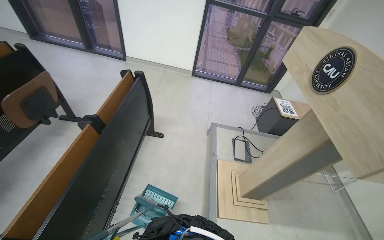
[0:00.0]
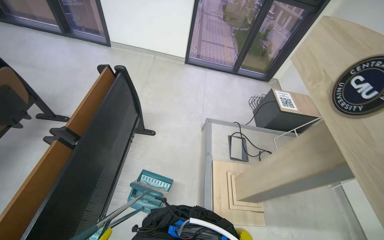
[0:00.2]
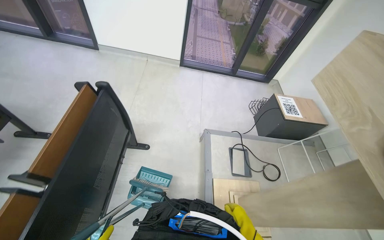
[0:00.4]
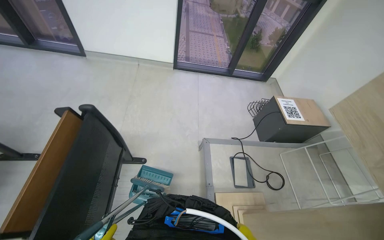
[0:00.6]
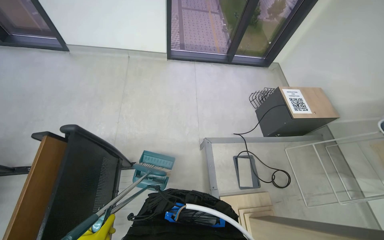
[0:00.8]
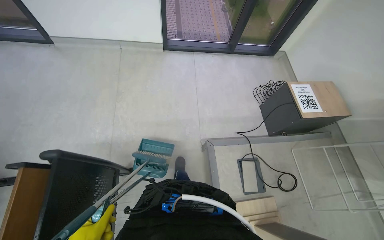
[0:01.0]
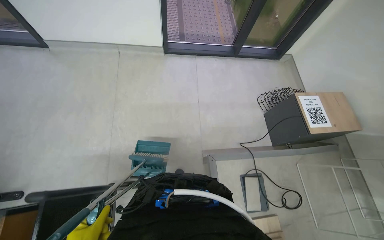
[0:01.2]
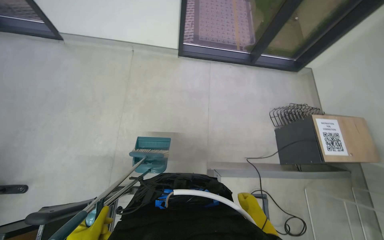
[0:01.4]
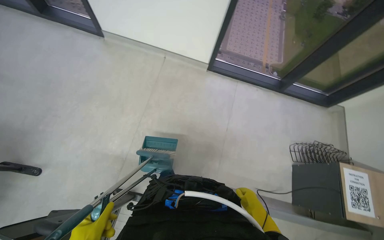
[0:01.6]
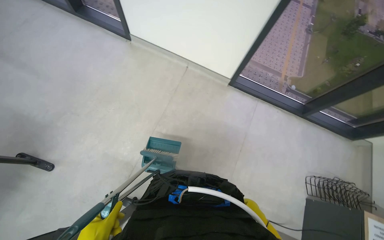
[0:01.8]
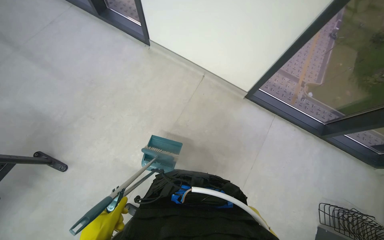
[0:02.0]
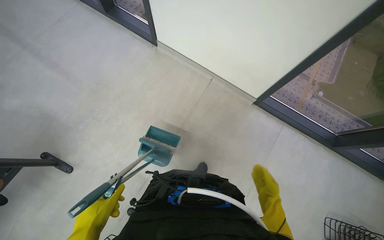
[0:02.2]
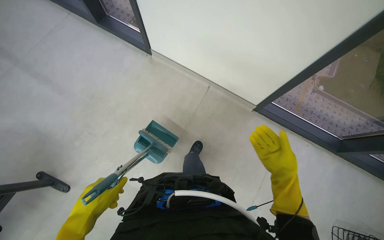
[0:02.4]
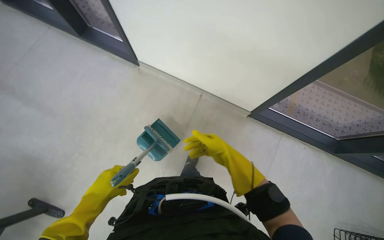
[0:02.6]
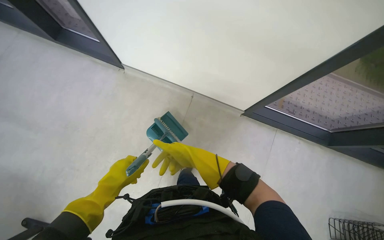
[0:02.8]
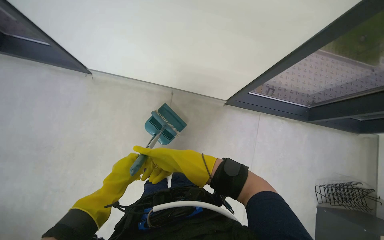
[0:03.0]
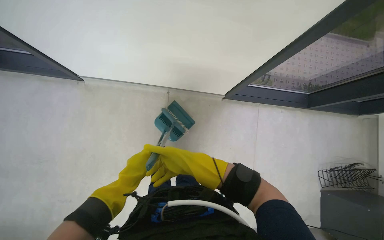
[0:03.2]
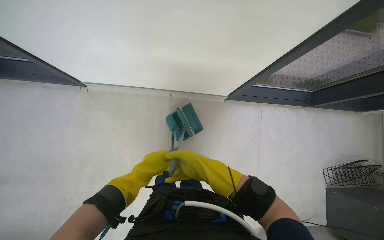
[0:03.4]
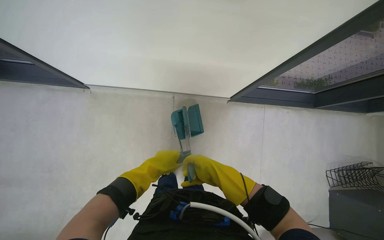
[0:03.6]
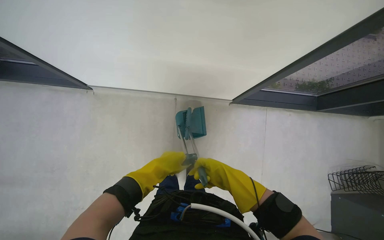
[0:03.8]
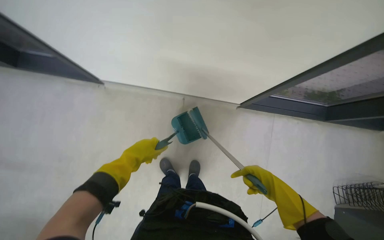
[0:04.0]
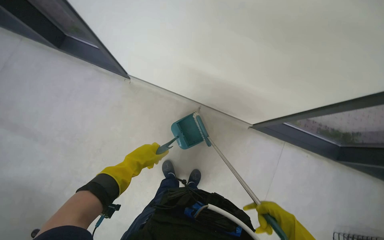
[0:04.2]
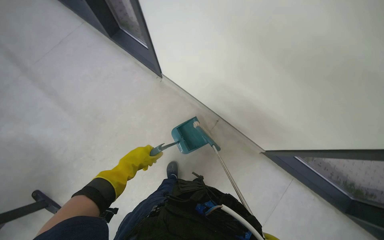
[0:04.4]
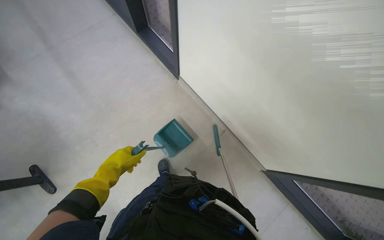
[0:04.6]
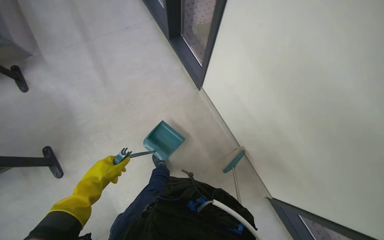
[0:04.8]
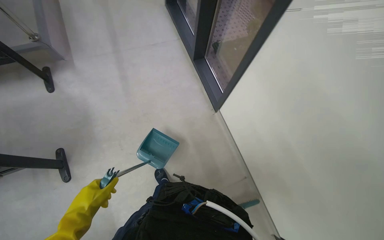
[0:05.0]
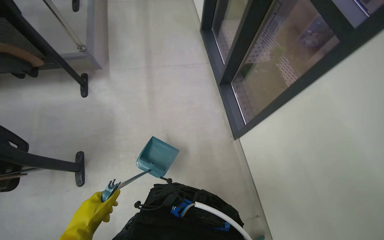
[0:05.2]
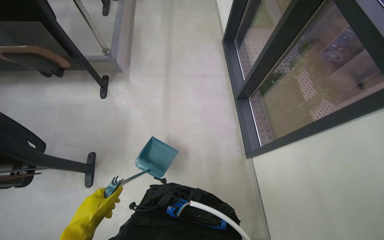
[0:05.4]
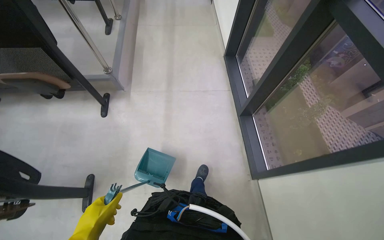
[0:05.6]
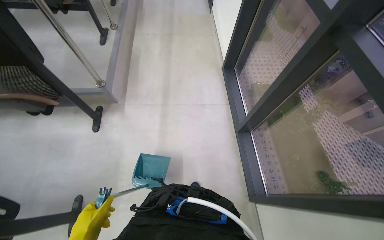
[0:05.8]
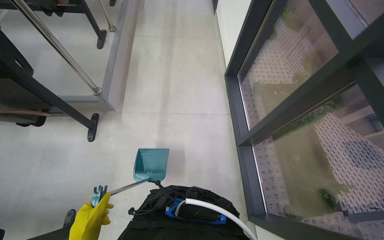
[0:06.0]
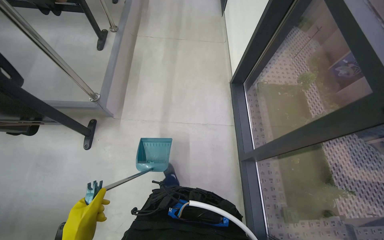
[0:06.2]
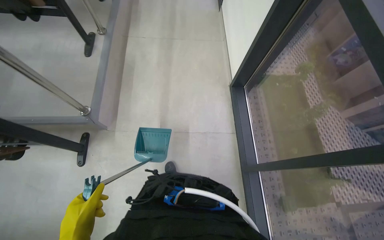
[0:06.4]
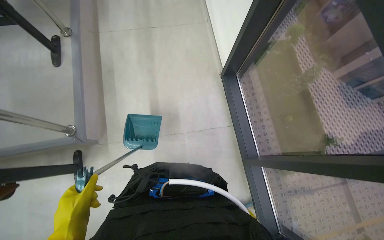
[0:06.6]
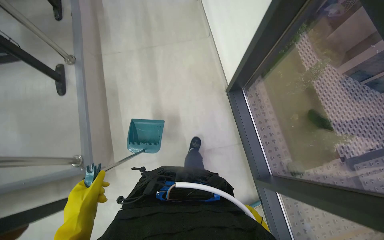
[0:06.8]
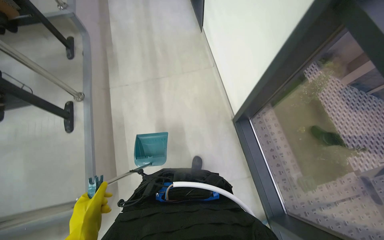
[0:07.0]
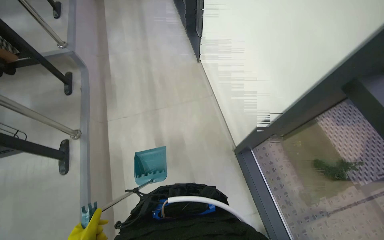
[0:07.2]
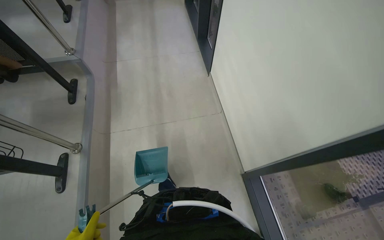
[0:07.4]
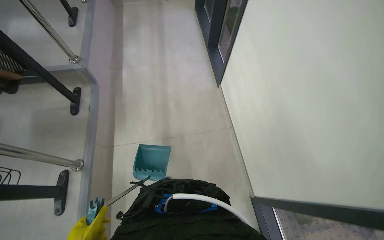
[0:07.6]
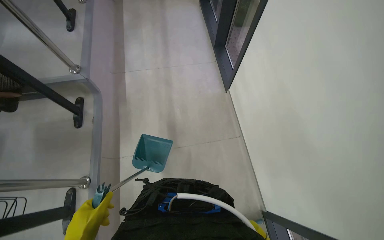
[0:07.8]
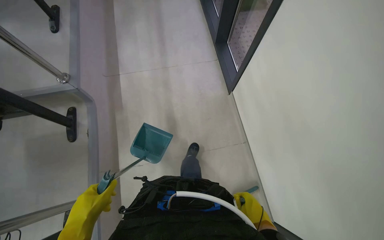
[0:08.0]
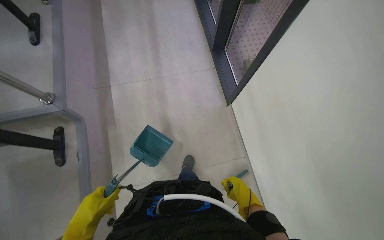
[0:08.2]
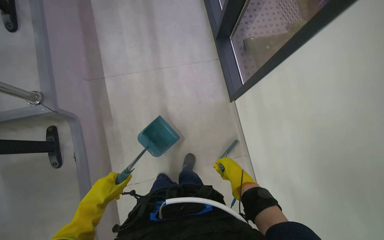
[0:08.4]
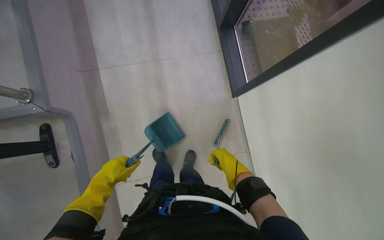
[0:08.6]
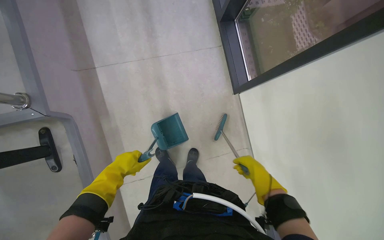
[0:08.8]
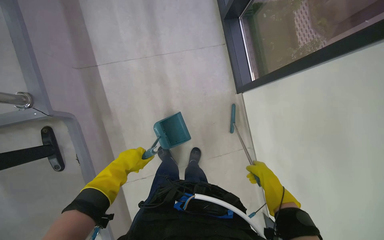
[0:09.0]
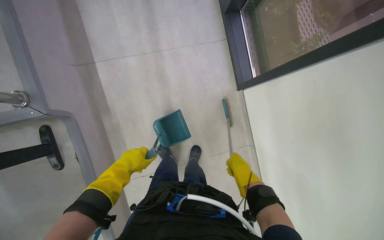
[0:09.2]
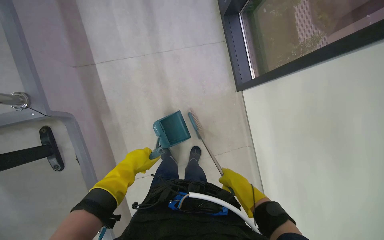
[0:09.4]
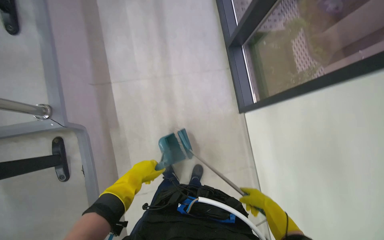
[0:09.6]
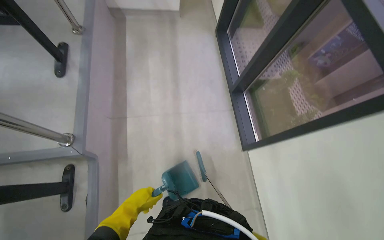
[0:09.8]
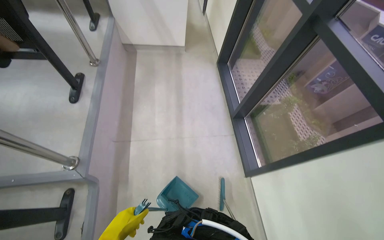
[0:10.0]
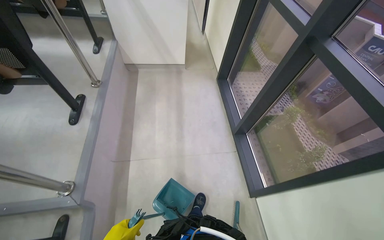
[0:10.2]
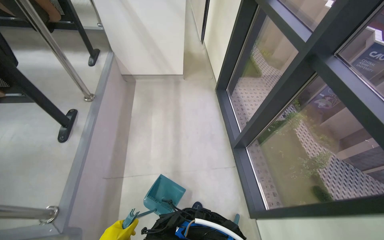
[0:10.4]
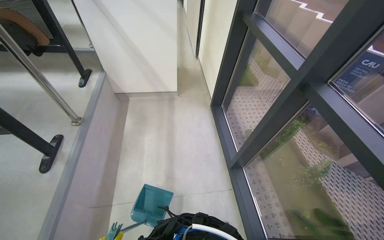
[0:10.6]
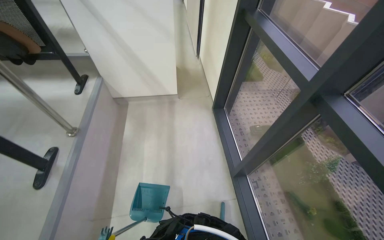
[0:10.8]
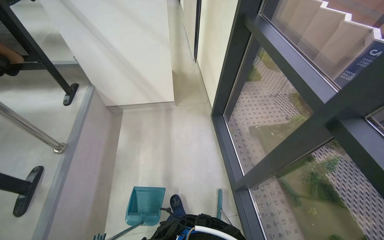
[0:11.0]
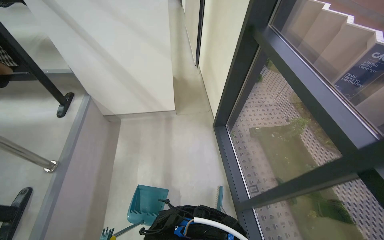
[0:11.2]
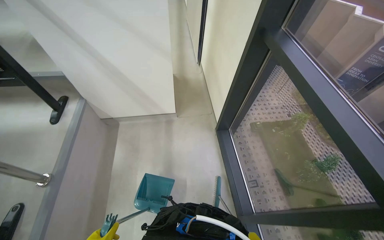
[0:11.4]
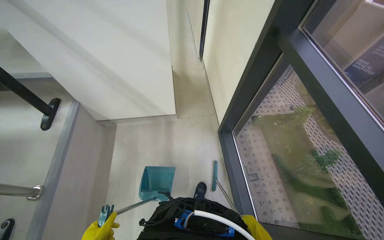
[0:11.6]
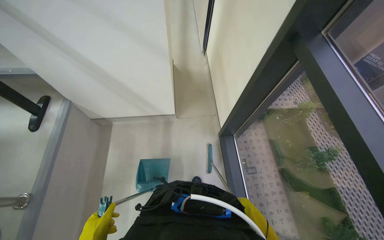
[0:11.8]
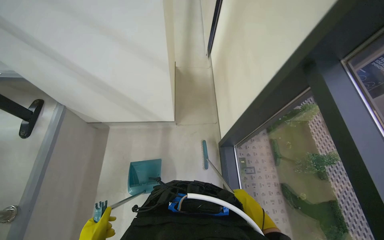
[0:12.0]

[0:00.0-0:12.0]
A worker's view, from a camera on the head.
Job: sweeping floor.
The whole recording: Sweeping lecture hall floor. The worker sweeps the floor of the lecture hall with a dustpan and brush.
0:00.0 to 0:01.6: The camera is carried about 1 m. The camera pitches downward, by about 15 degrees.
0:01.6 to 0:03.0: The camera travels about 40 cm.
0:03.0 to 0:04.4: The left hand moves up the picture, roughly 10 cm.
0:04.4 to 0:06.0: The wearer looks some 40 degrees further to the left. The view tilts roughly 20 degrees upward.
0:06.0 to 0:07.6: The camera is carried roughly 40 cm.
0:07.6 to 0:09.0: The camera travels roughly 80 cm. The wearer looks roughly 25 degrees further downward.
0:09.0 to 0:10.4: The camera pitches upward, by about 35 degrees.
0:10.4 to 0:12.0: The wearer moves roughly 1 m.

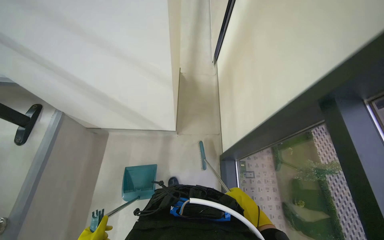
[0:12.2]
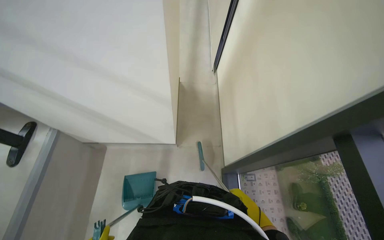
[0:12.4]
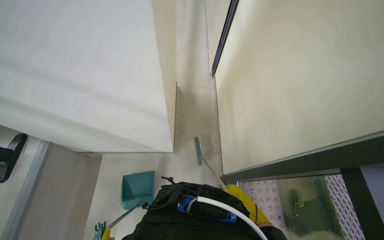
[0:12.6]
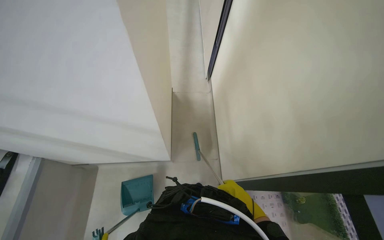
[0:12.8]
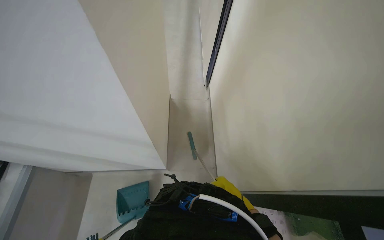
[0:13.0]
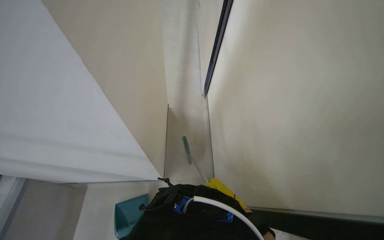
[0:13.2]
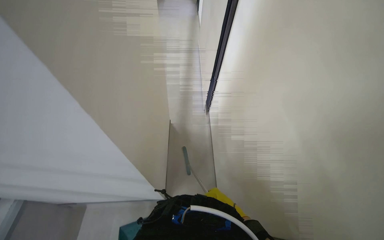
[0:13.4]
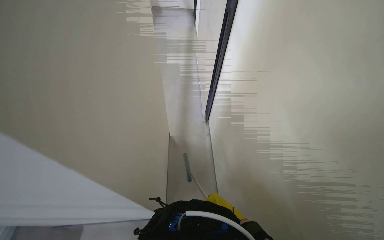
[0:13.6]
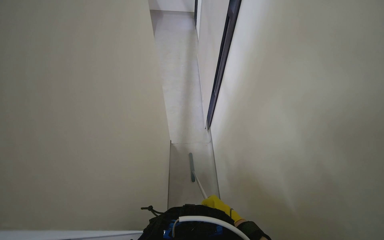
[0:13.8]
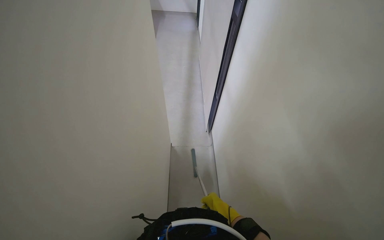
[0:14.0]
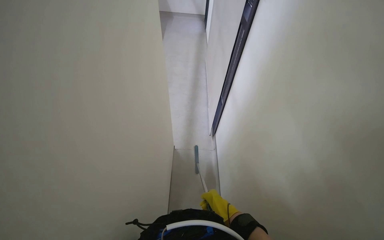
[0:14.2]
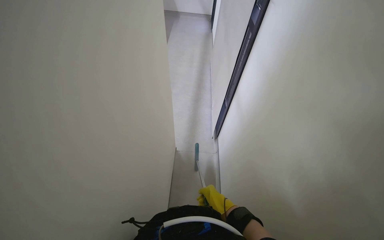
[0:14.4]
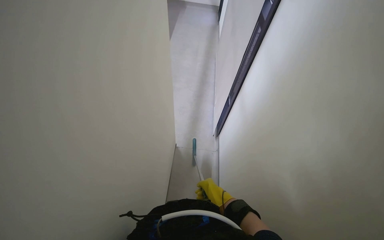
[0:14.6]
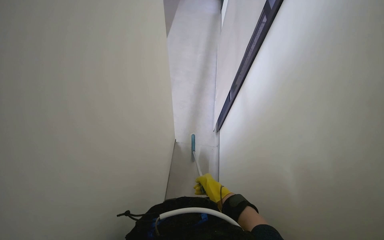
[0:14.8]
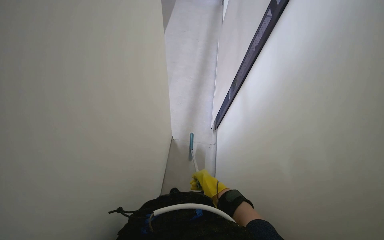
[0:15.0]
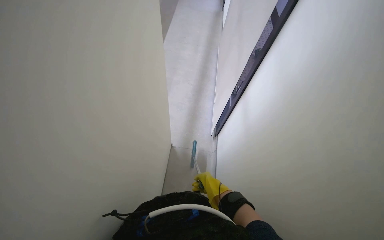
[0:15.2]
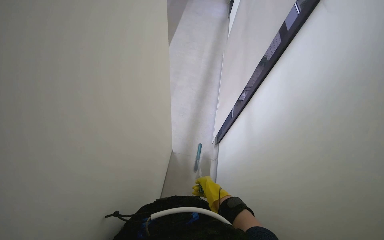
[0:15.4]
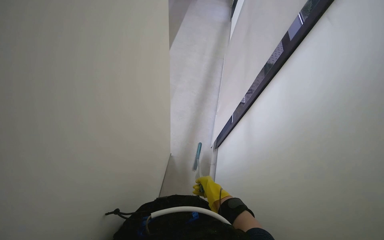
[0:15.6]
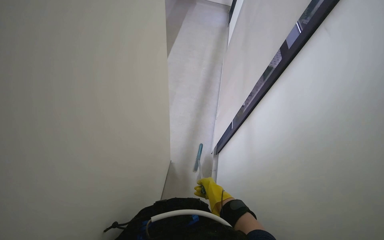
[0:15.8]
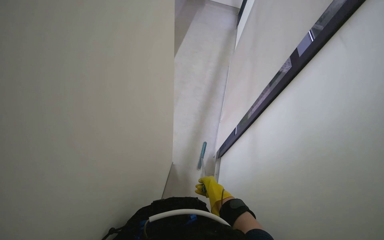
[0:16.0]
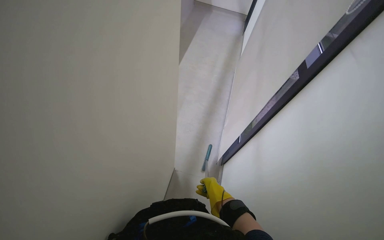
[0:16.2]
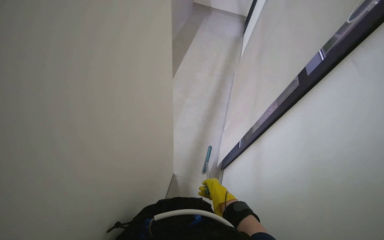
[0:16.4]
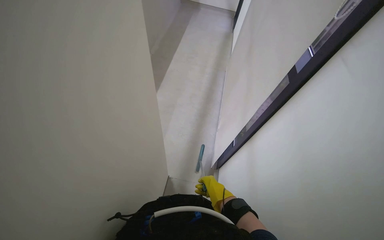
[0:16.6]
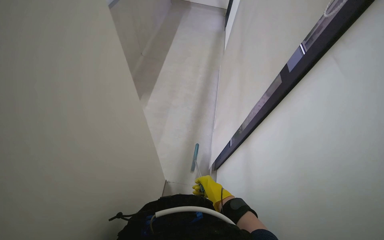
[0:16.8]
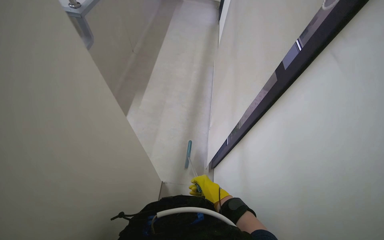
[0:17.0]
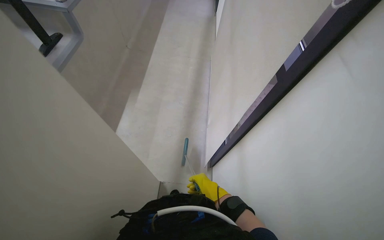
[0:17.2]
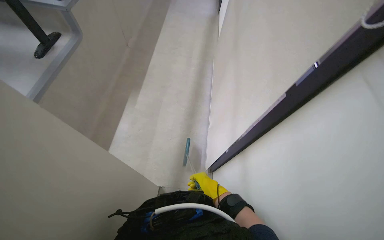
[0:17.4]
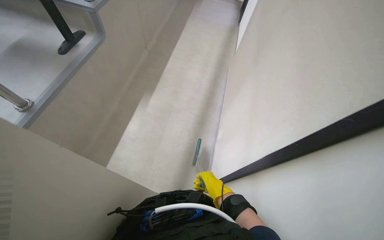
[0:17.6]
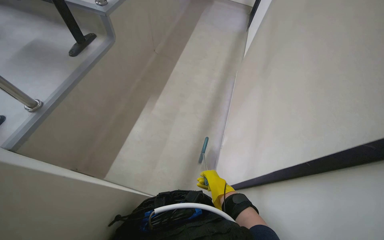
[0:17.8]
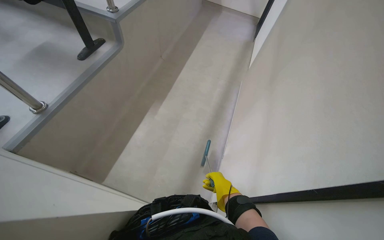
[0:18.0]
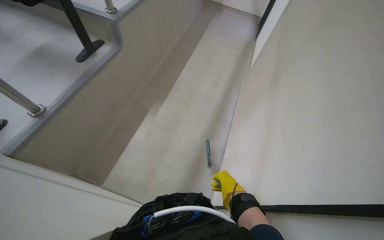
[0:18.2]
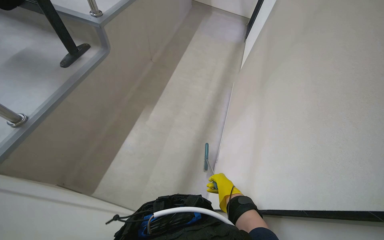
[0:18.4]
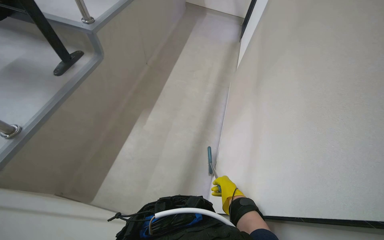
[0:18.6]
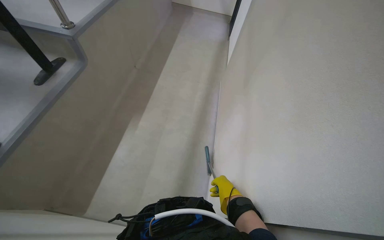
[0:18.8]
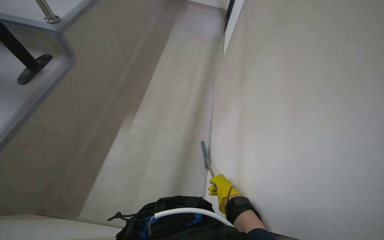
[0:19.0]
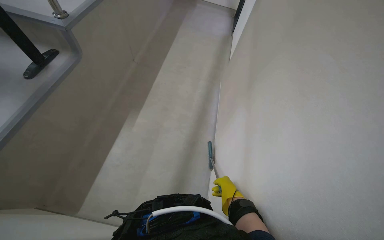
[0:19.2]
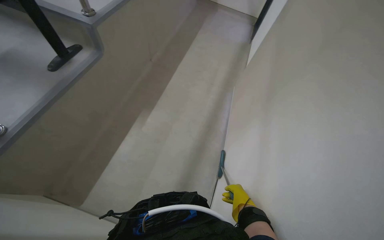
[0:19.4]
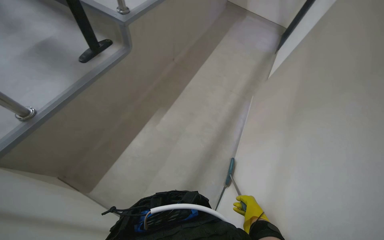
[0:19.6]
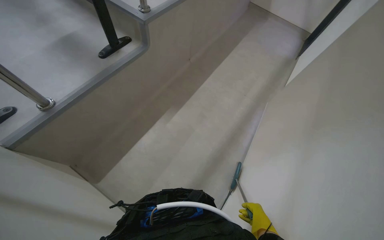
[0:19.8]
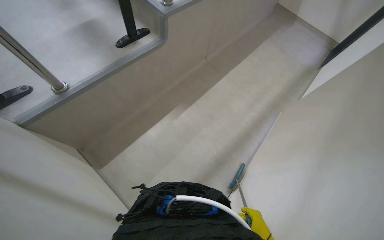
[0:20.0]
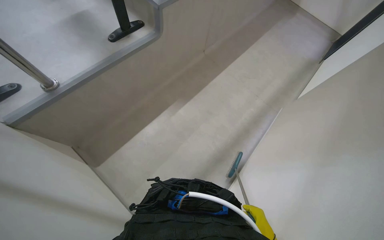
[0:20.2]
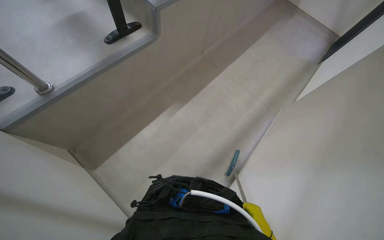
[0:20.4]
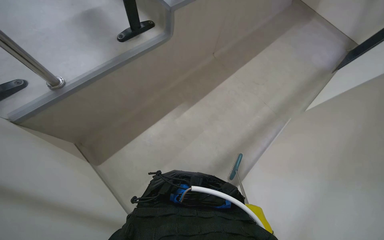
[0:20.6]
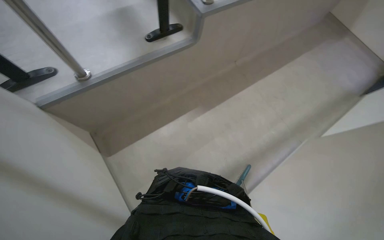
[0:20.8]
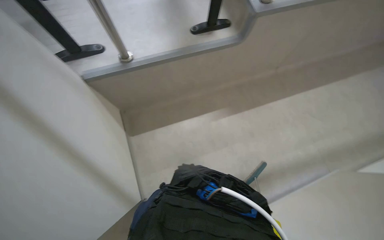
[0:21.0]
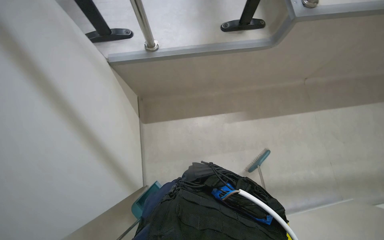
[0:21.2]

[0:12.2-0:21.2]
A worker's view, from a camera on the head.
Job: sweeping floor.
The whole recording: Sweeping lecture hall floor. The worker sweeps the floor of the lecture hall with a dustpan and brush.
0:12.2 to 0:13.8: The view tilts some 25 degrees upward. The right hand travels farther from the camera by approximately 15 cm.
0:18.2 to 0:19.8: The right hand goes some 15 cm down the picture and to the right.
0:19.8 to 0:21.2: The wearer's head swings some 45 degrees to the left.
